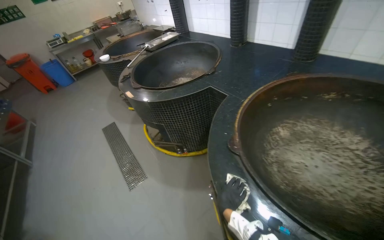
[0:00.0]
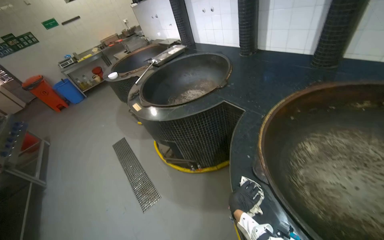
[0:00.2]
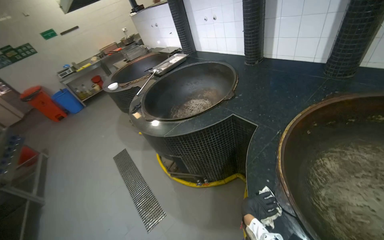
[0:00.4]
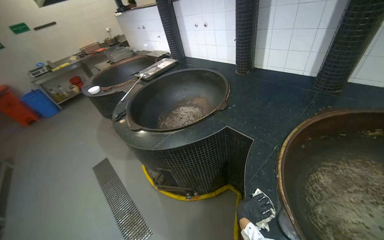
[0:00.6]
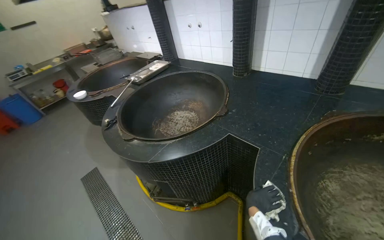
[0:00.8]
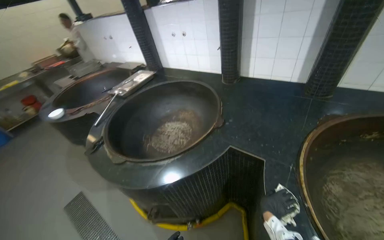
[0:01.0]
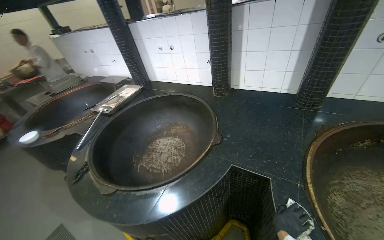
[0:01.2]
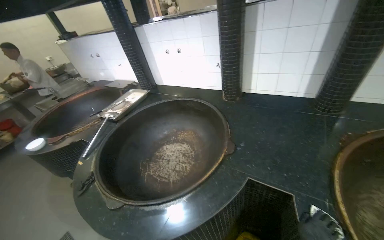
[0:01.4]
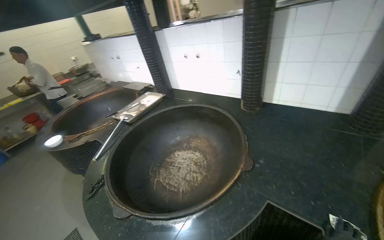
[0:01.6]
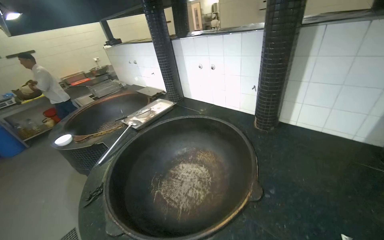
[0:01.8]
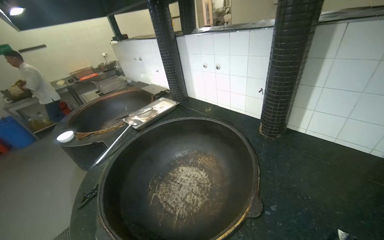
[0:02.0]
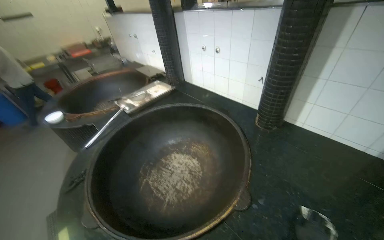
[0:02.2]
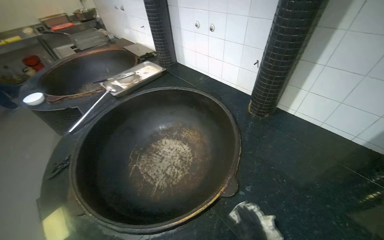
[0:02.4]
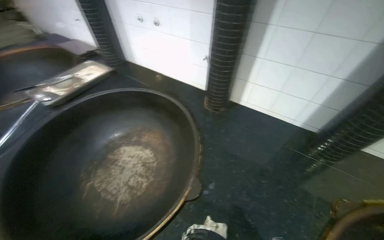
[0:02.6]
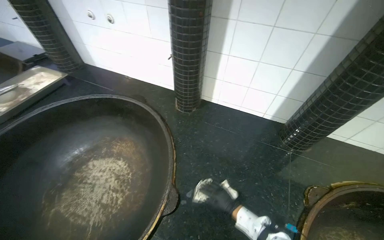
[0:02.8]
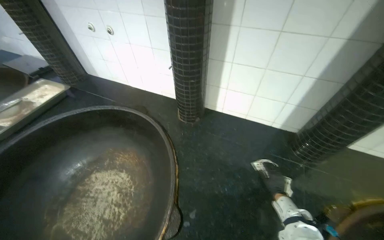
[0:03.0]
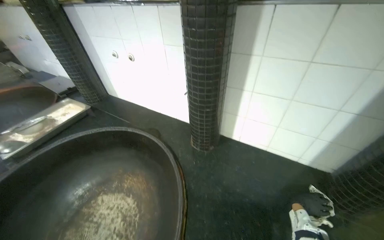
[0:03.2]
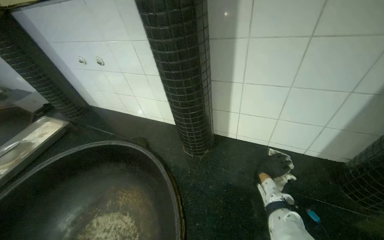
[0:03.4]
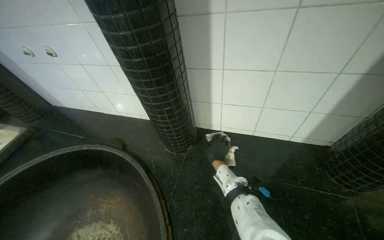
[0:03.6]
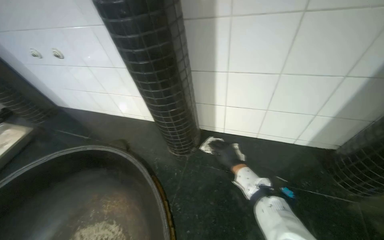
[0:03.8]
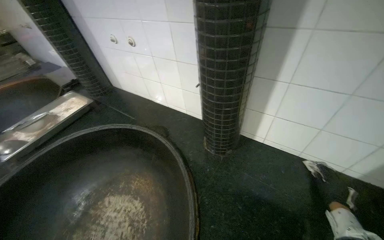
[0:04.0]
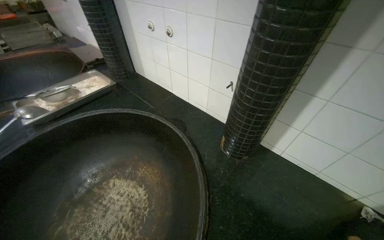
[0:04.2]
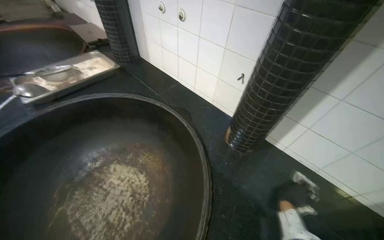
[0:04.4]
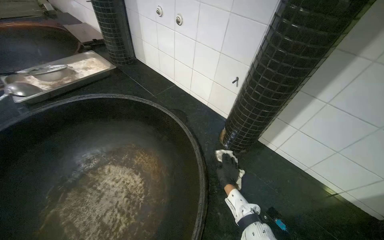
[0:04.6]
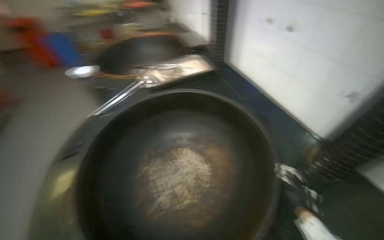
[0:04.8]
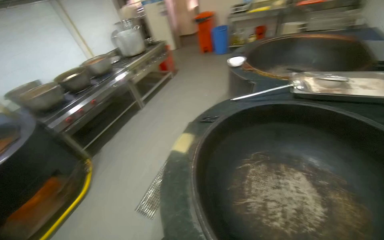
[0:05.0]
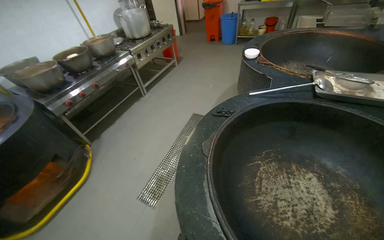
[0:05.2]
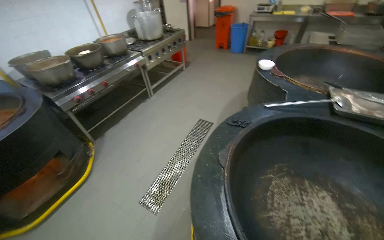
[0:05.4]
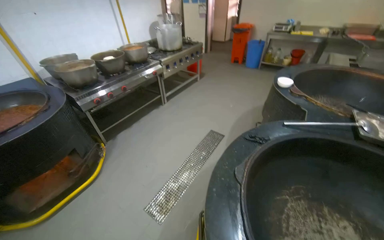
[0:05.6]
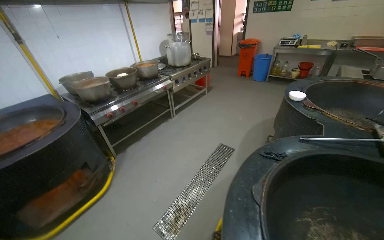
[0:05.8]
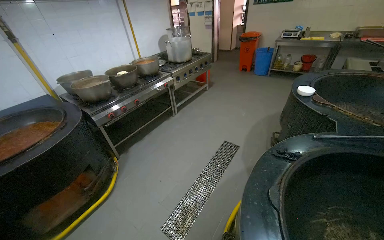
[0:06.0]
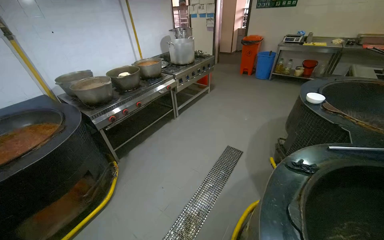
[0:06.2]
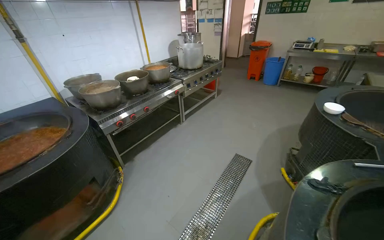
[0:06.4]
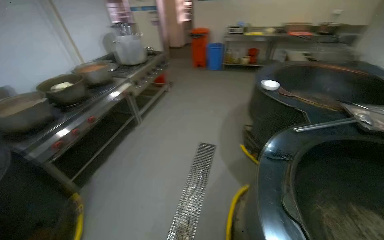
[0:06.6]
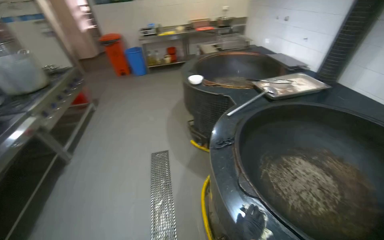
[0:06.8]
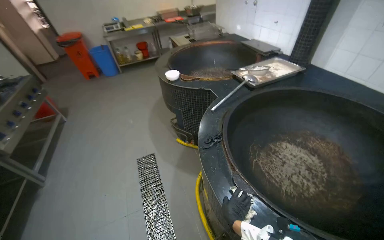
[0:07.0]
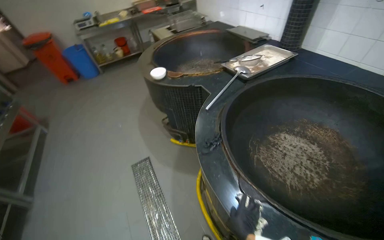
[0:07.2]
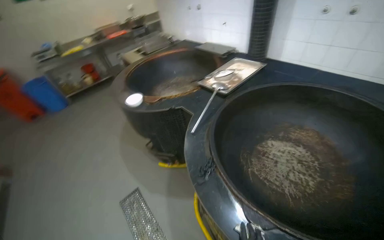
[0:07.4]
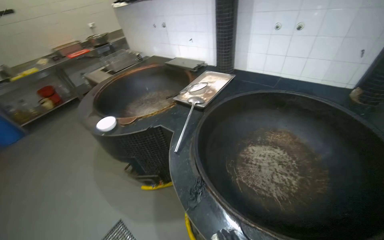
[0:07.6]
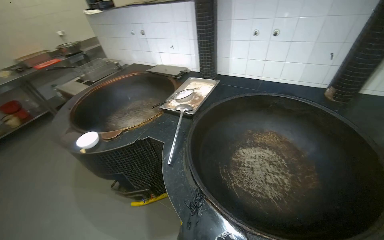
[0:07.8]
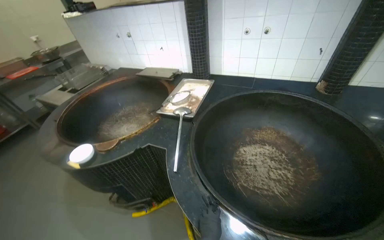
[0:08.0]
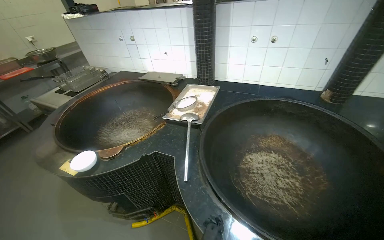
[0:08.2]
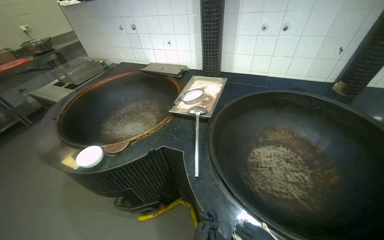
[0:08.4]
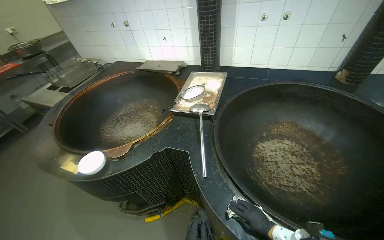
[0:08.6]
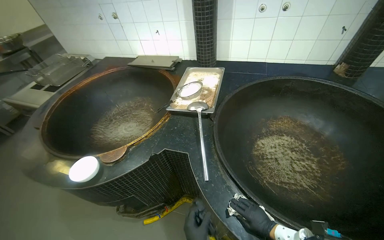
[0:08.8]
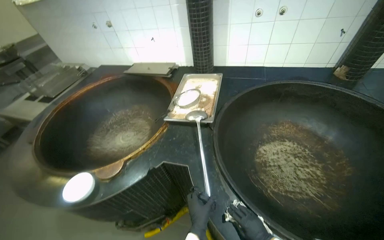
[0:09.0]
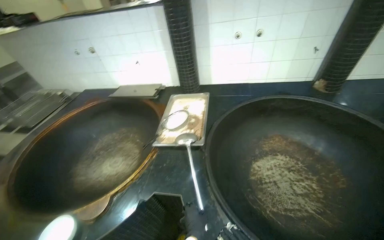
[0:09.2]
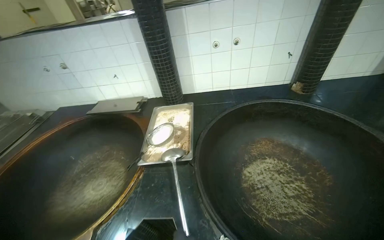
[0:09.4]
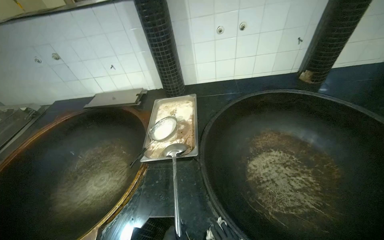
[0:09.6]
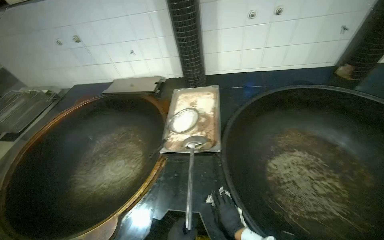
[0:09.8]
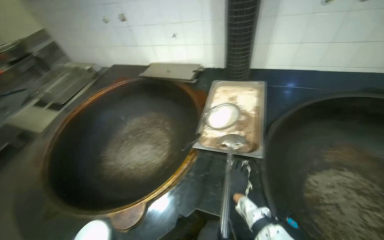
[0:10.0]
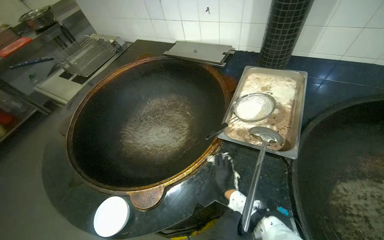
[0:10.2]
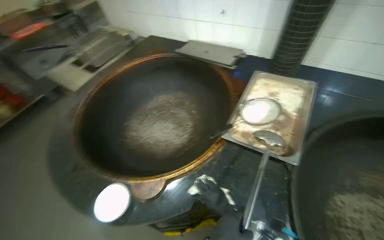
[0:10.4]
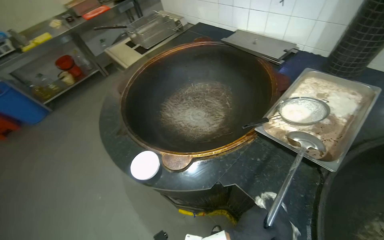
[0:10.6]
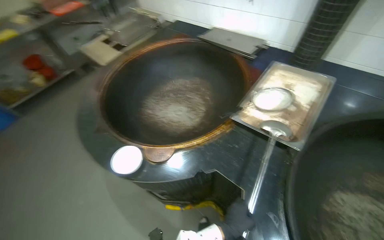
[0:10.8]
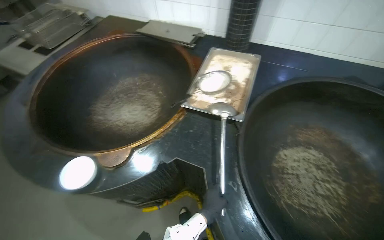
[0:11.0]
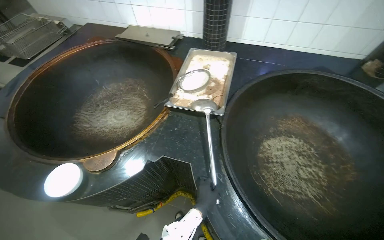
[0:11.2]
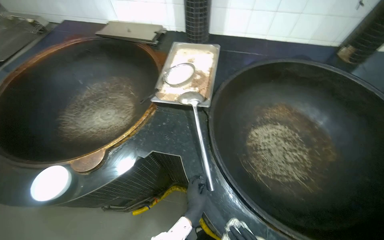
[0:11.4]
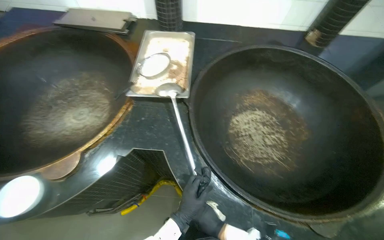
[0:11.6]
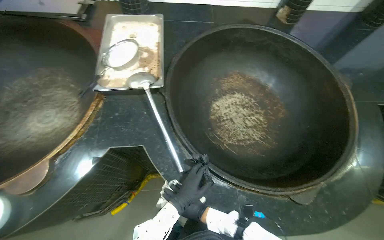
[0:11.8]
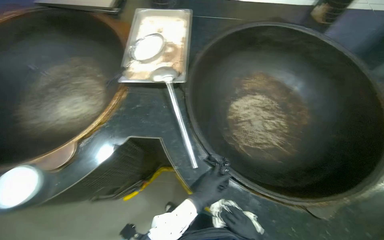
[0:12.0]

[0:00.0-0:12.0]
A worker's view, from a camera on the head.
Job: wiping surfaces.
The whole recording: Wiping kitchen countertop. The worker wipes the kitchen countertop around the large cooking pots with a white cloth.
0:00.0 to 0:01.6: The wearer moves roughly 90 cm. The head turns to the right by about 15 degrees.
0:01.6 to 0:03.0: The camera travels some 50 cm. The camera pitches downward, by about 15 degrees.
0:04.4 to 0:06.0: The camera travels roughly 1 m. The wearer's head swings approximately 50 degrees to the left.
0:06.0 to 0:07.6: The camera travels about 60 cm. The head rotates roughly 85 degrees to the right.
0:07.6 to 0:09.0: The head travels about 40 cm. The wearer's head swings approximately 20 degrees to the right.
0:10.4 to 0:12.0: The head rotates about 30 degrees to the right. The view tips downward by some 10 degrees.

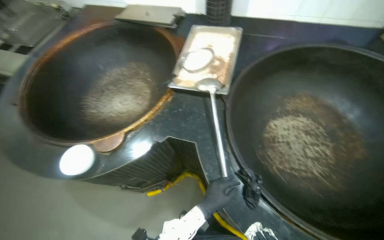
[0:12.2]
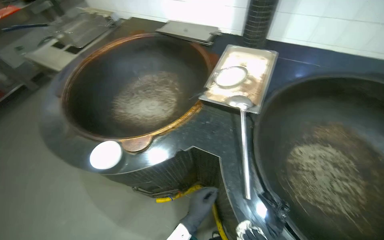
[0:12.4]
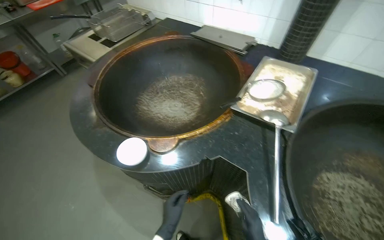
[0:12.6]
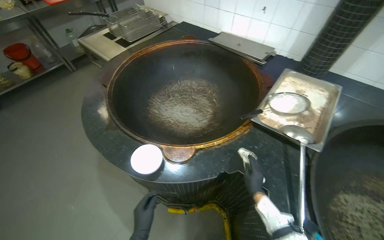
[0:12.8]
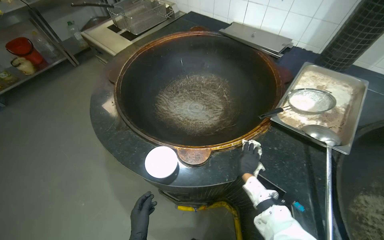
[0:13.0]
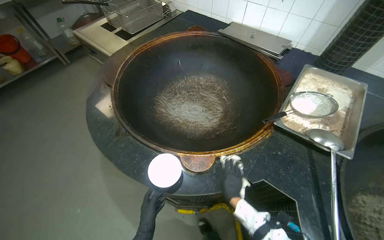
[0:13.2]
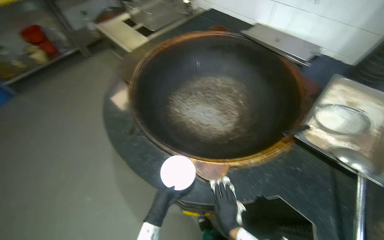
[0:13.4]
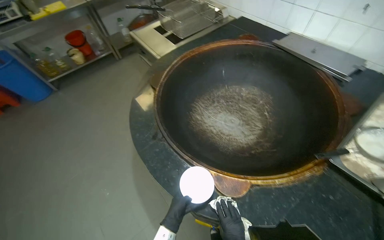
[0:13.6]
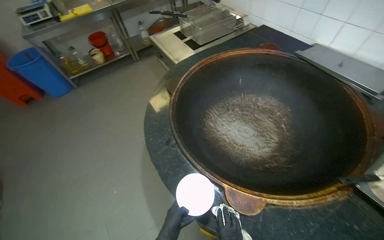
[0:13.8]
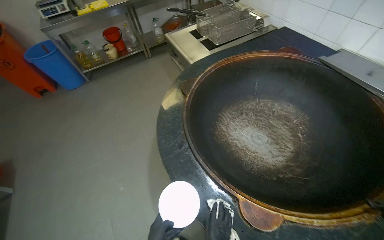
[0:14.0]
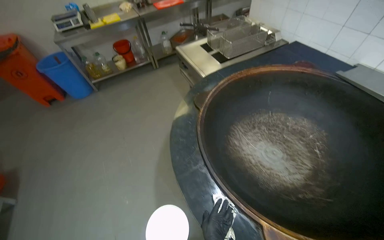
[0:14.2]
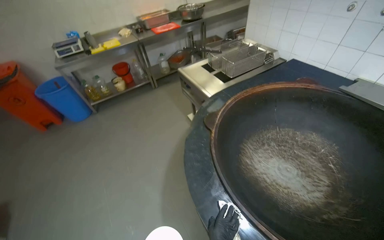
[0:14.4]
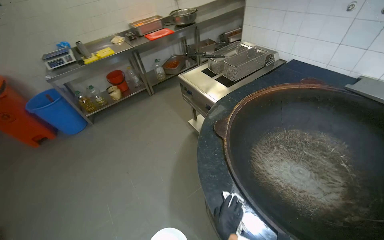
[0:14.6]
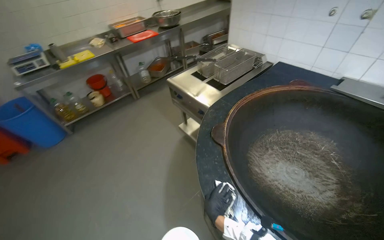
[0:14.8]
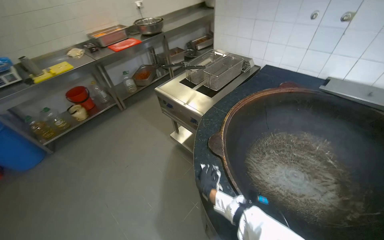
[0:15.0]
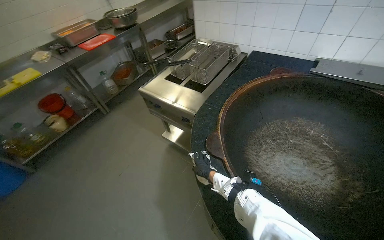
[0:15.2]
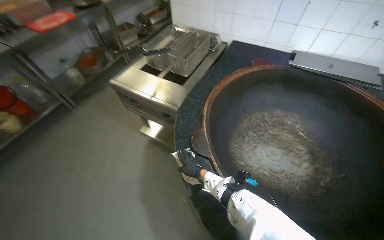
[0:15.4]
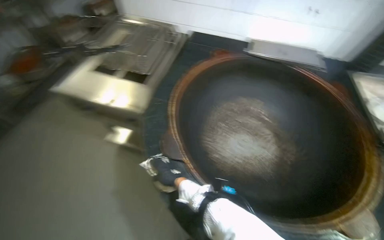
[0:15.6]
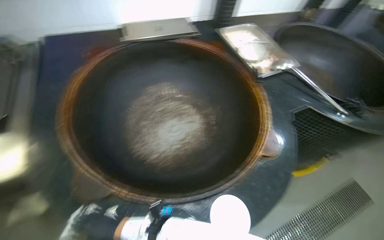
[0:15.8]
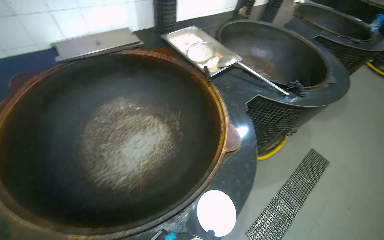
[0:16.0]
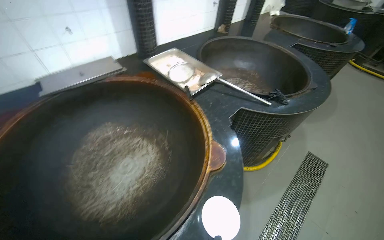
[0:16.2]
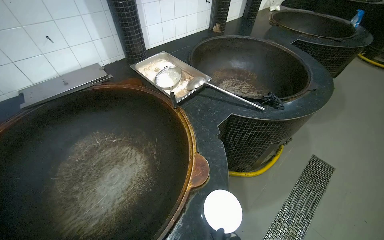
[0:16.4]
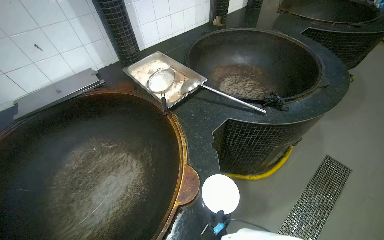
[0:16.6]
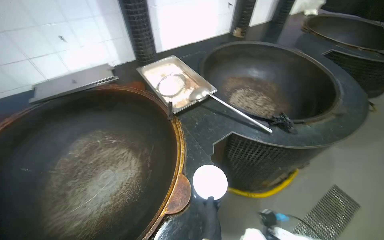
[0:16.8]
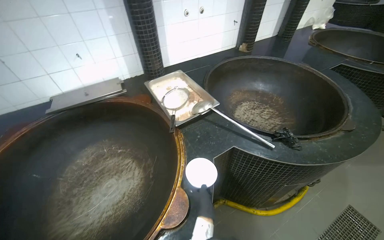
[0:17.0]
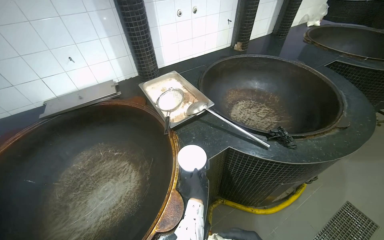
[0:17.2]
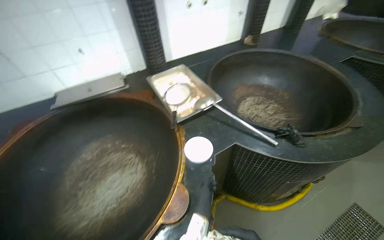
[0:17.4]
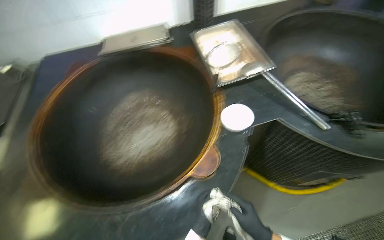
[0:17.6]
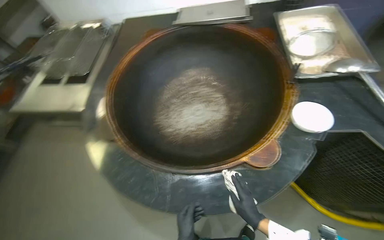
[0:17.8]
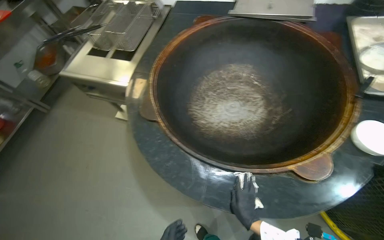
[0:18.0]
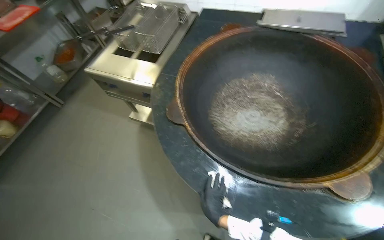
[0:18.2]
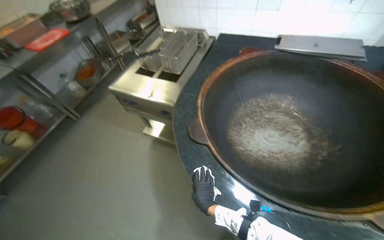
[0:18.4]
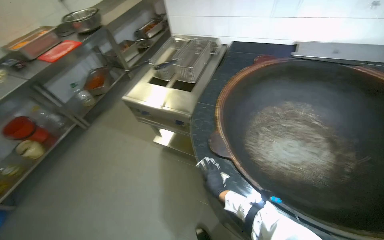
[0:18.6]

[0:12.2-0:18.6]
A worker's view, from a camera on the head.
Job: wiping surfaces.
The whole recording: Wiping kitchen countertop. The worker wipes the kitchen countertop around the large cooking pots with a white cloth.
0:12.2 to 0:13.8: The wearer moves approximately 50 cm. The head rotates approximately 40 degrees to the left.
0:13.8 to 0:15.4: The head travels about 60 cm. The wearer's head swings roughly 30 degrees to the right.
0:15.4 to 0:17.0: The head rotates approximately 25 degrees to the right.
0:17.0 to 0:18.6: The wearer moves approximately 70 cm. The wearer looks about 50 degrees further to the left.
